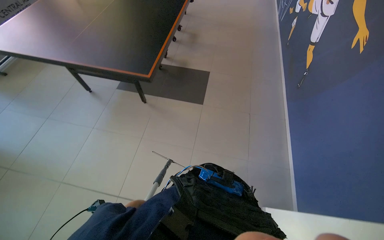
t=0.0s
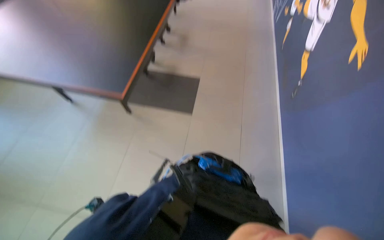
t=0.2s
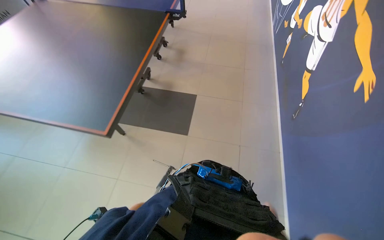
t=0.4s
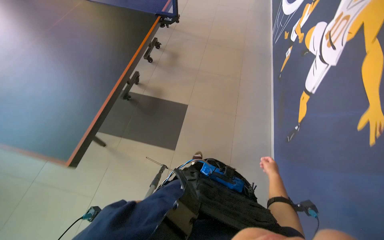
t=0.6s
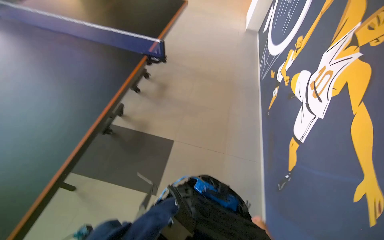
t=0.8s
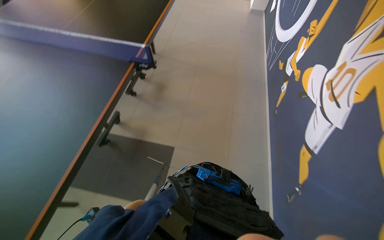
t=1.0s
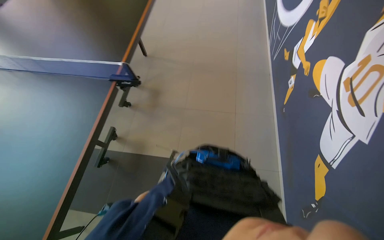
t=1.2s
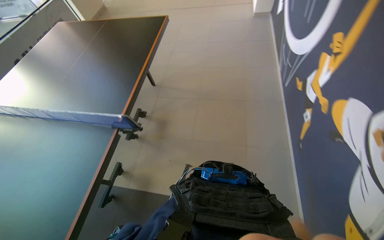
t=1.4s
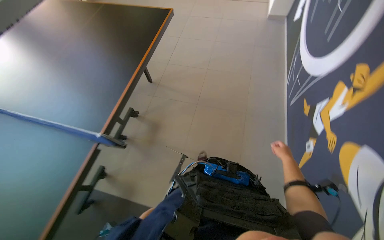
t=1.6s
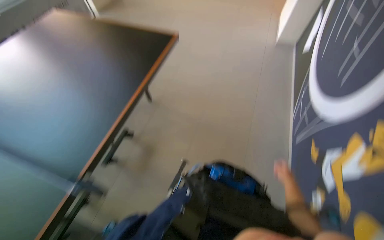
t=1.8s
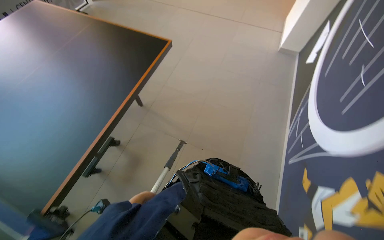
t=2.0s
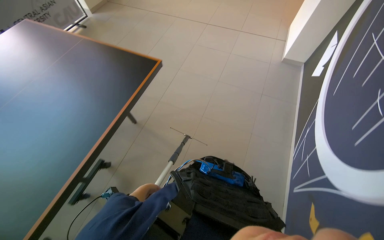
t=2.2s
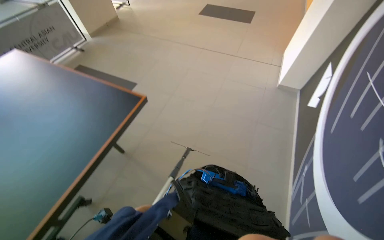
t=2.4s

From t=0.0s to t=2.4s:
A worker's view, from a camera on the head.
Job: wiping surfaces.
The whole recording: Cleaning surfaces with squeegee. The worker cleans various surfaces, including a door handle, wall, and floor, using a squeegee.
From t=0.0s to t=1.2s: The camera travels about 1.5 m.
From t=1.2s to t=2.4s: The wearer moves roughly 1.5 m.

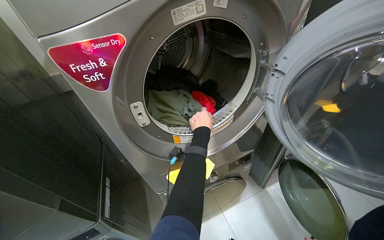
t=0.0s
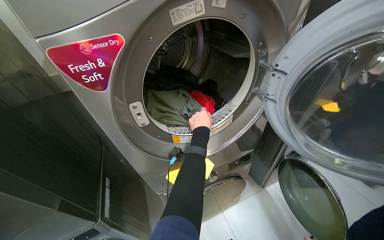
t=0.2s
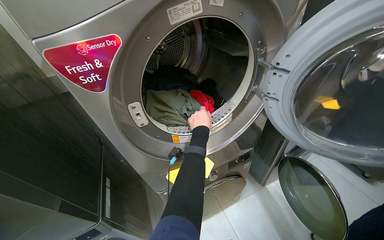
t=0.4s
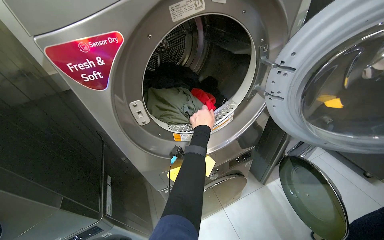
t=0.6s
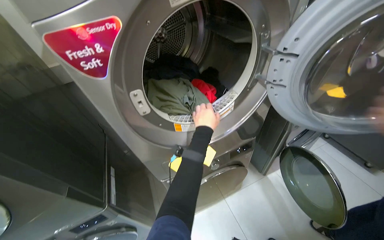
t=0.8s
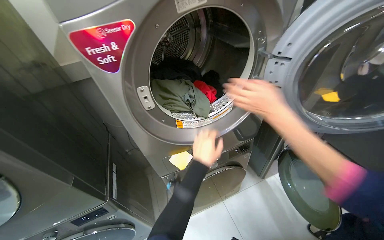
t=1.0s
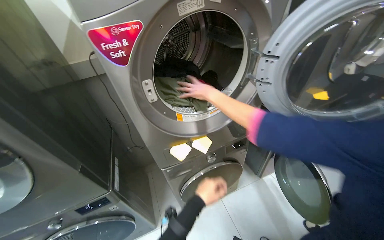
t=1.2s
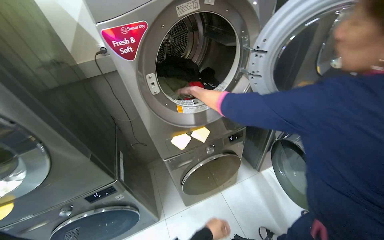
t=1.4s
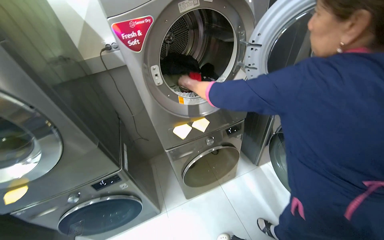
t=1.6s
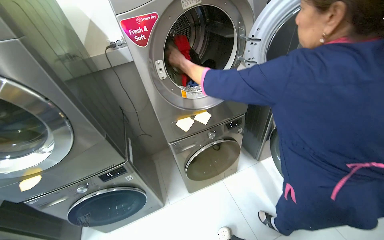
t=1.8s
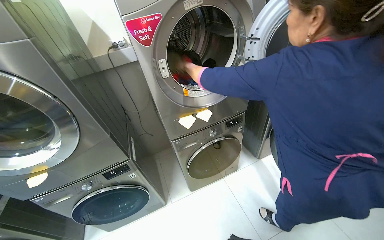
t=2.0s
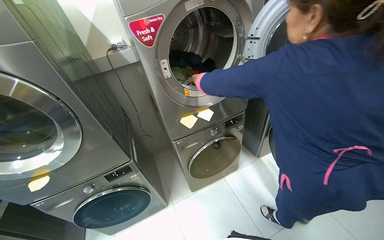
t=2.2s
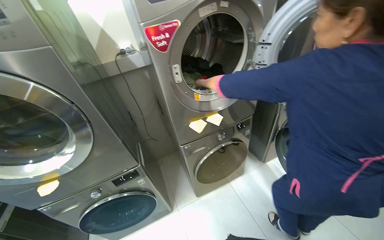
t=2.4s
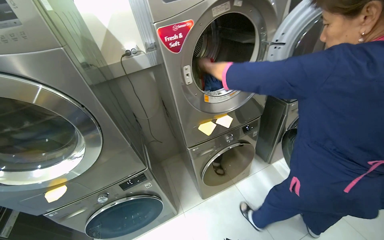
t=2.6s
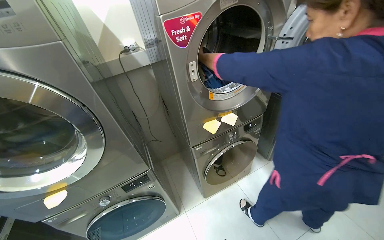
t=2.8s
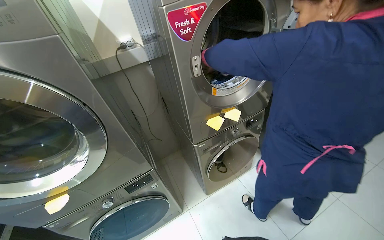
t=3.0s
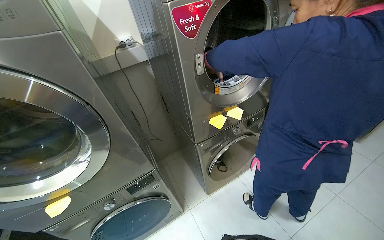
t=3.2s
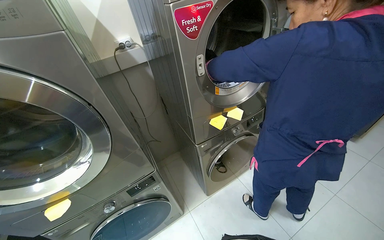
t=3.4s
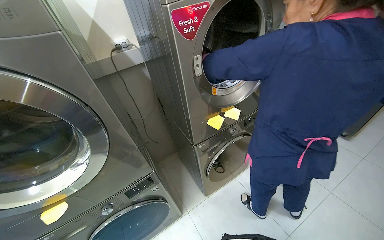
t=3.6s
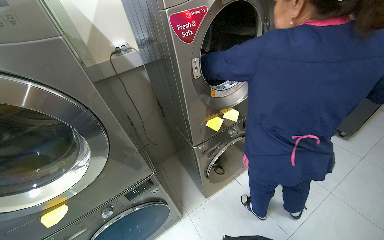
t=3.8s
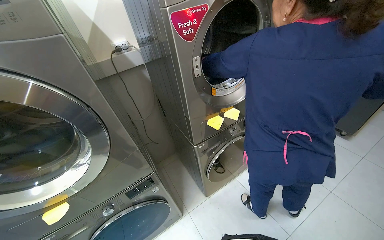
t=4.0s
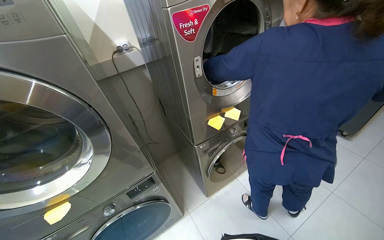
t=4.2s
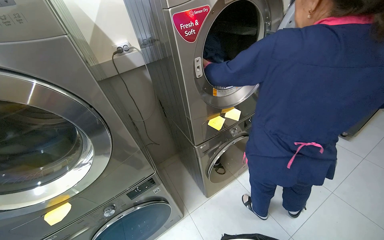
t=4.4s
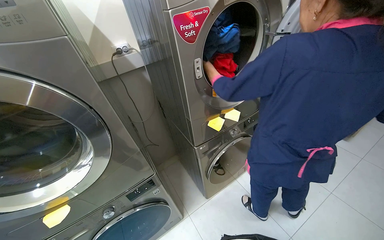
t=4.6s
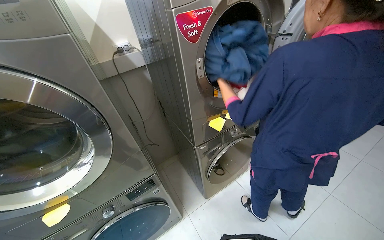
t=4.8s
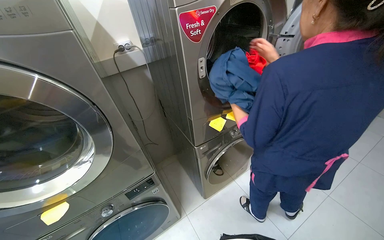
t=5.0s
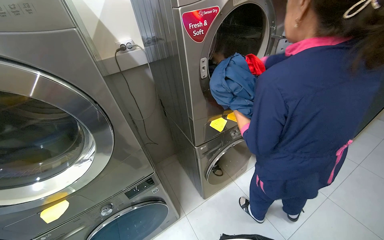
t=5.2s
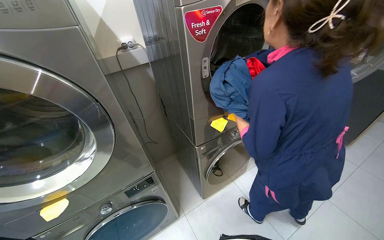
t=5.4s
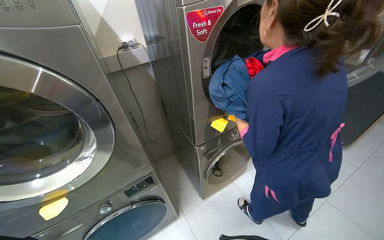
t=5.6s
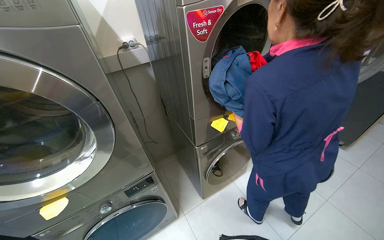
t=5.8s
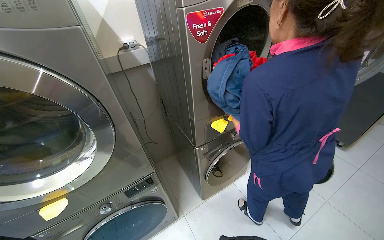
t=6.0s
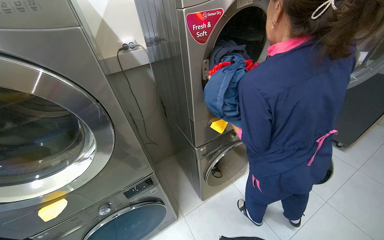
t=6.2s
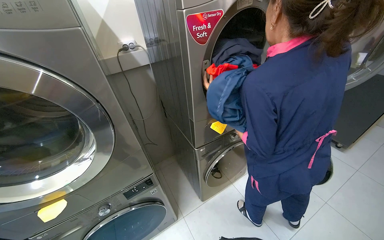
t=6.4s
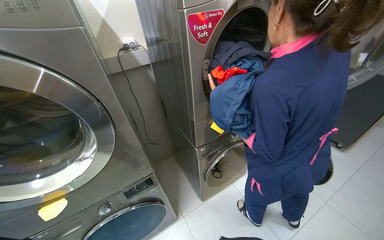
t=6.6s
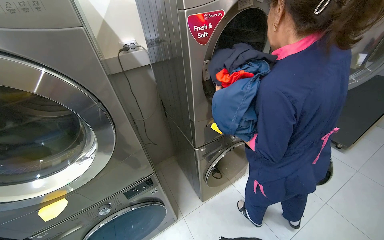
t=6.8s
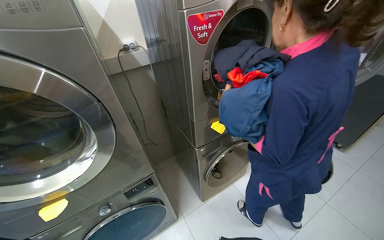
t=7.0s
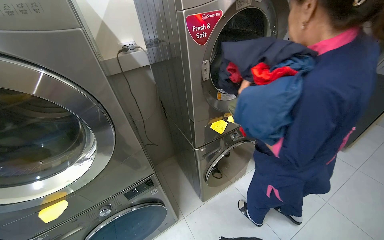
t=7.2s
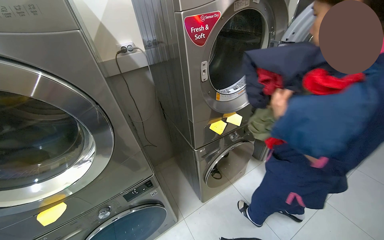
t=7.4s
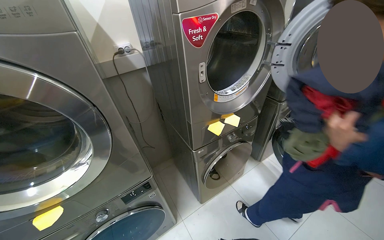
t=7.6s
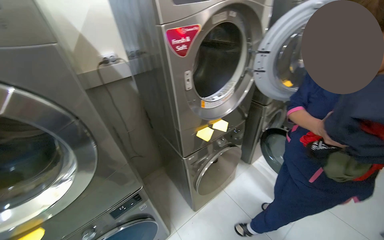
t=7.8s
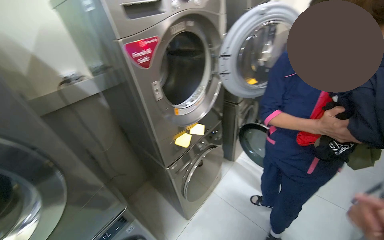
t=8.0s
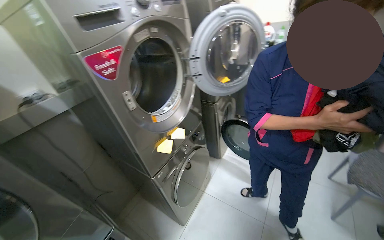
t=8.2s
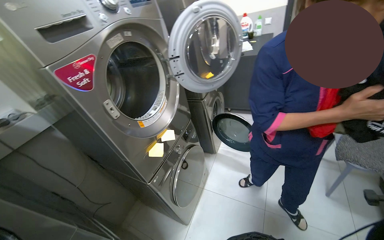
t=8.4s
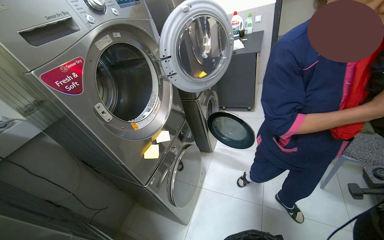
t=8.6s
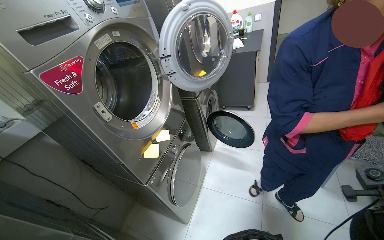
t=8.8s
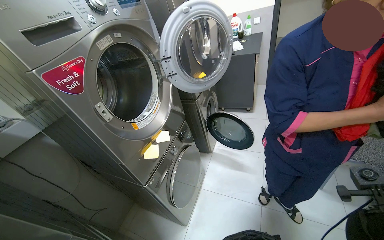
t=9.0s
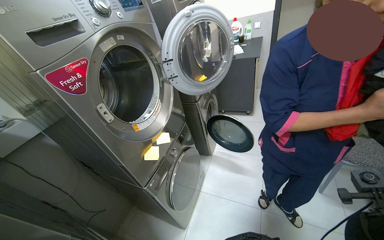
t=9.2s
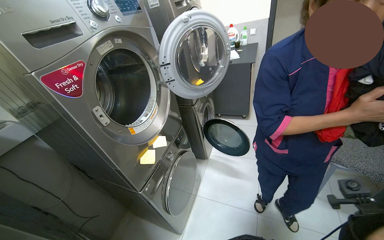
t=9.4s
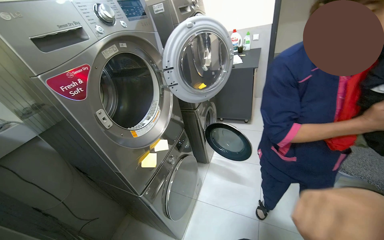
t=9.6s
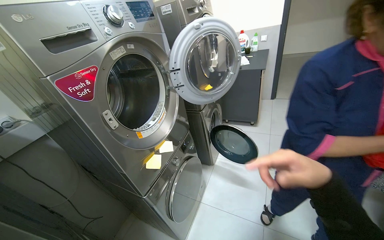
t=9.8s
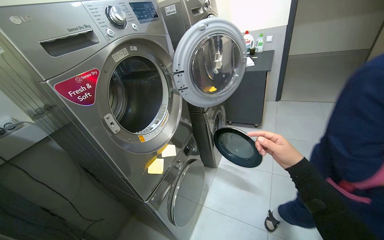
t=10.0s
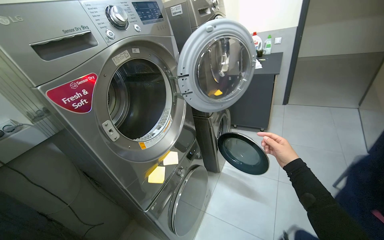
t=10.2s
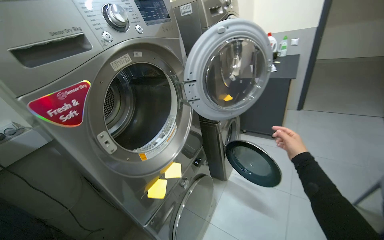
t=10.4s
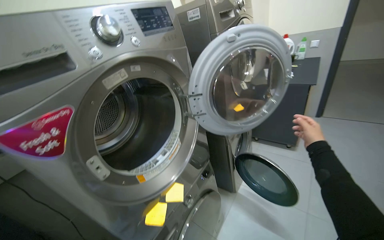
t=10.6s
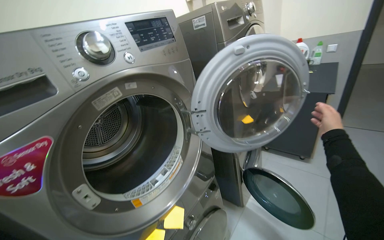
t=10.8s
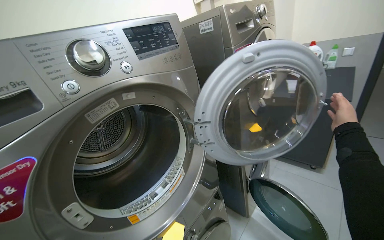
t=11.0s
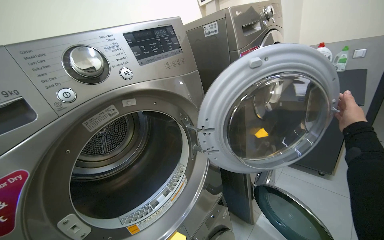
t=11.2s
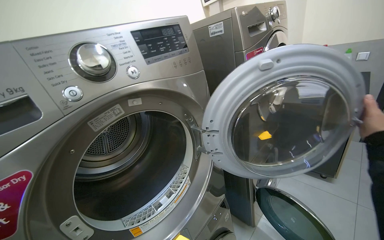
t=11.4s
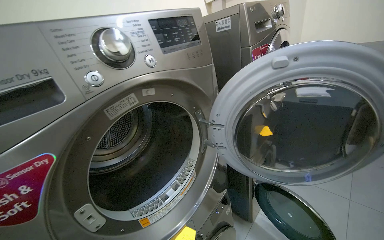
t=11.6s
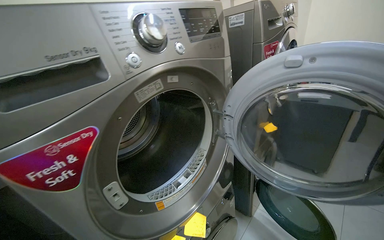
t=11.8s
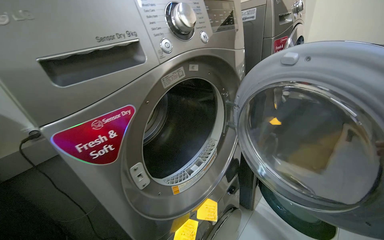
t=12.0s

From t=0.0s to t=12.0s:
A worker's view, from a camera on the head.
Job: managing laundry.
The whole recording: Unloading clothes from dryer. The worker unloads clothes from the dryer and closes its doors.
From t=7.6s to t=9.0s: The wearer's head swings about 35 degrees to the right.

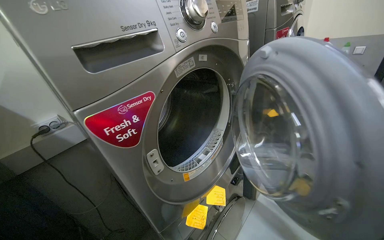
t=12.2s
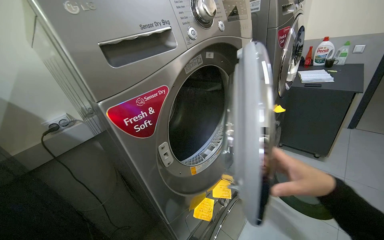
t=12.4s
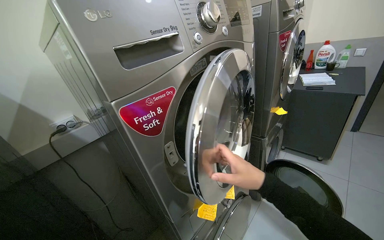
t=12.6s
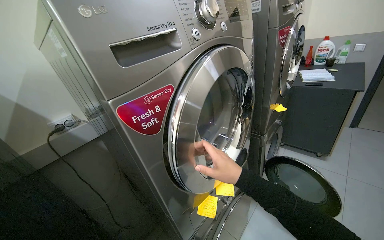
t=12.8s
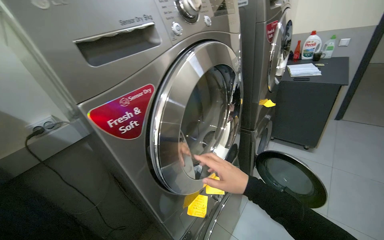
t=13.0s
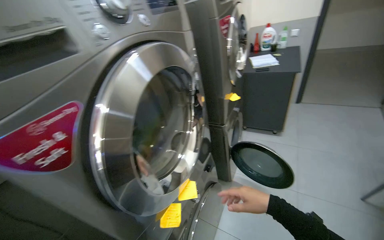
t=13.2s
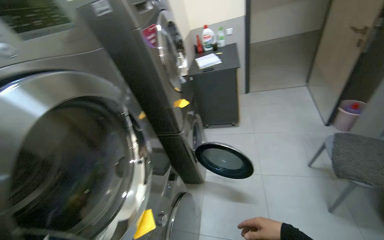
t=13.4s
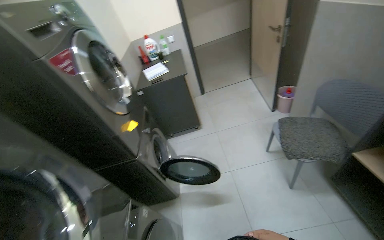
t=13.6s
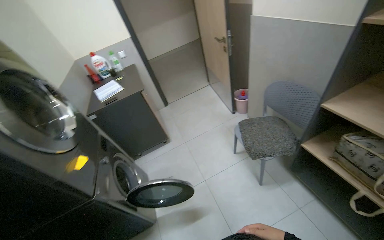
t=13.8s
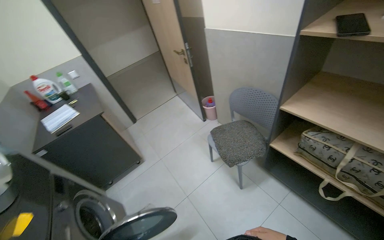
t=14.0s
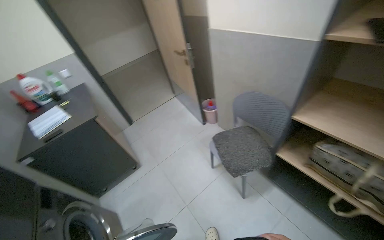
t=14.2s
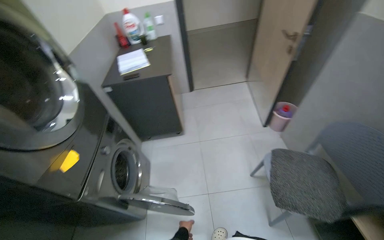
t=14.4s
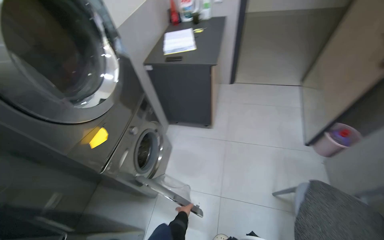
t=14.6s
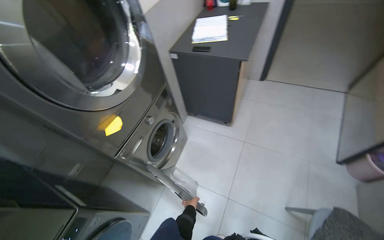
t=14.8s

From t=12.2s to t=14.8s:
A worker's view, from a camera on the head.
Job: managing laundry.
The whole recording: Unloading clothes from dryer. The worker unloads clothes from the dryer and closes its doors.
From t=12.2s to t=13.4s: The head rotates approximately 30 degrees to the right.
From t=13.4s to t=14.8s: The camera is carried about 70 cm. The wearer looks about 15 degrees further downward.

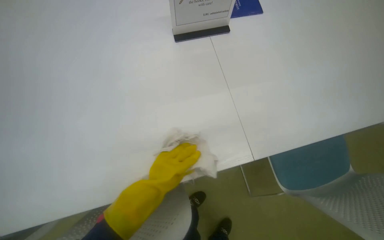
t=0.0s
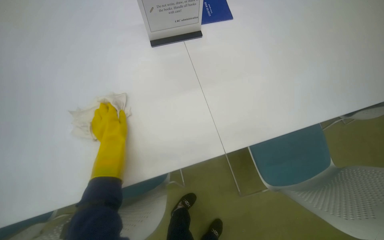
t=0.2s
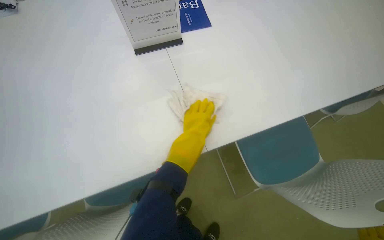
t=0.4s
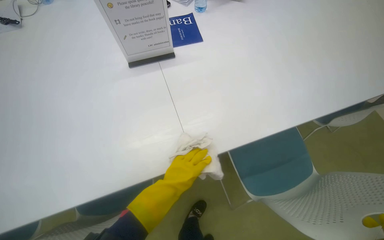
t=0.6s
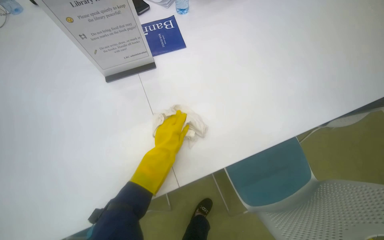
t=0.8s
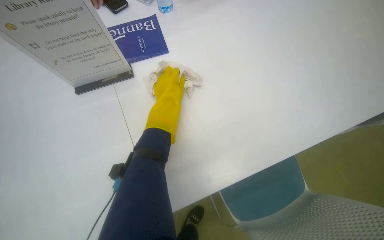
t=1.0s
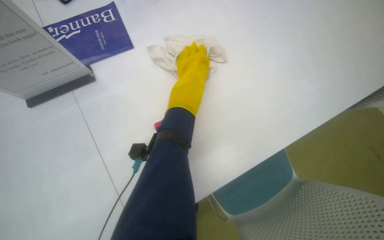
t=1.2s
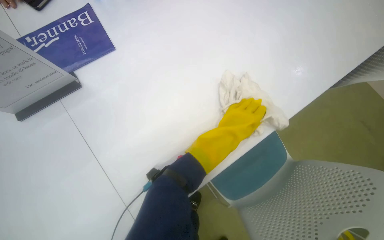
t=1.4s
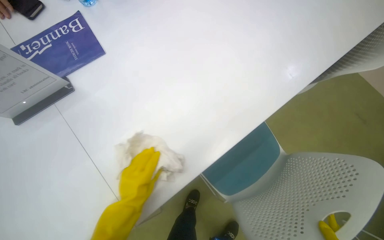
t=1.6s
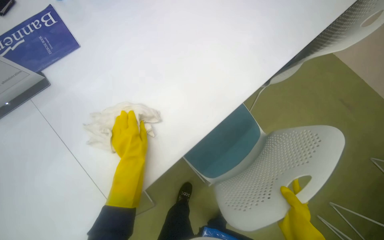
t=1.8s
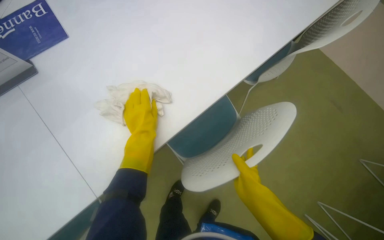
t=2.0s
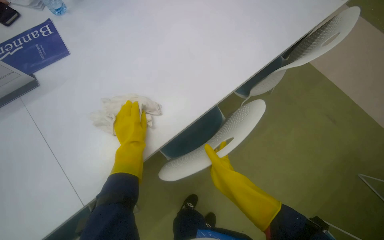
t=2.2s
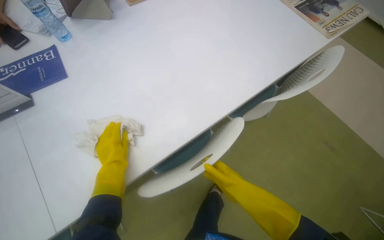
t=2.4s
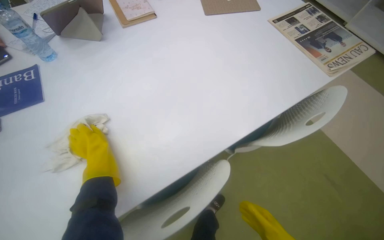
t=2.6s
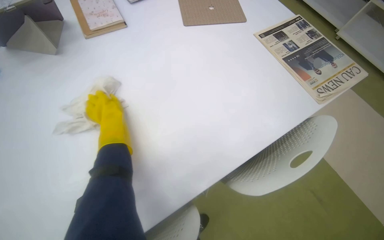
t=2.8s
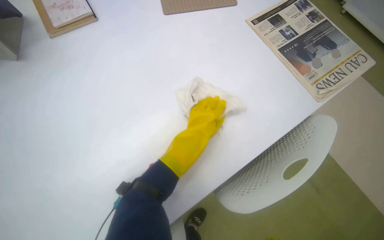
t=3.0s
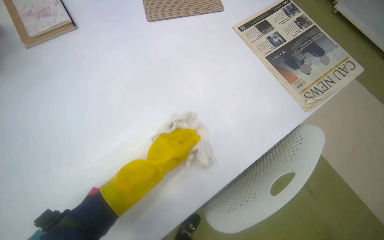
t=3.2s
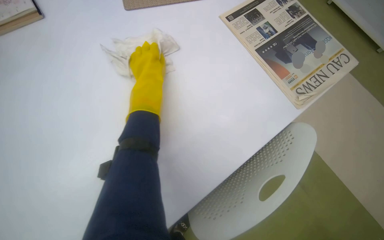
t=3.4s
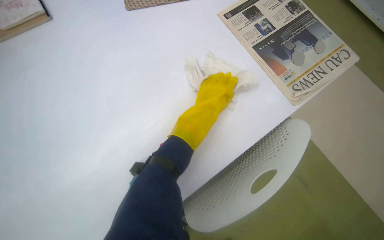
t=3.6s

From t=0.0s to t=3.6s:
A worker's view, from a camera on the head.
Job: wiping surfaces.
The whole recording: Cleaning table surface. The worker wipes the table surface with a cloth, moving items and adjusting the cloth as needed.
From t=0.0s to t=1.8s: The camera is carried about 50 cm.
From t=1.8s to t=3.6s: The camera is carried approximately 50 cm.
